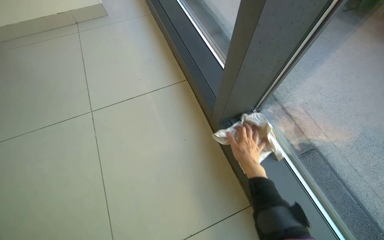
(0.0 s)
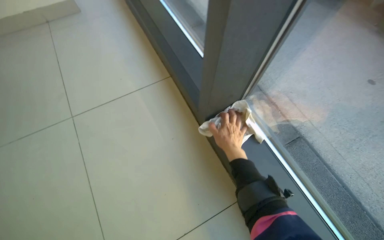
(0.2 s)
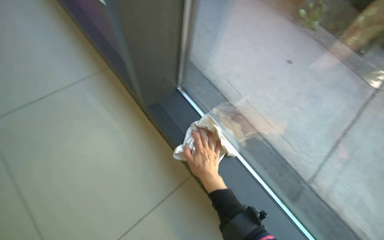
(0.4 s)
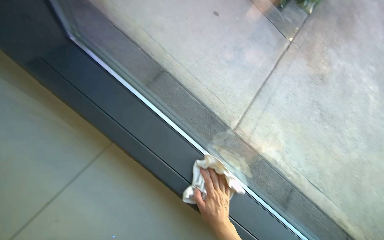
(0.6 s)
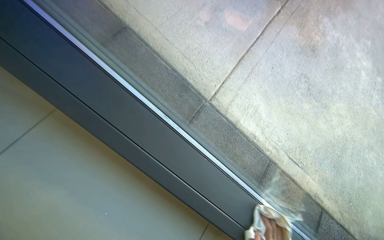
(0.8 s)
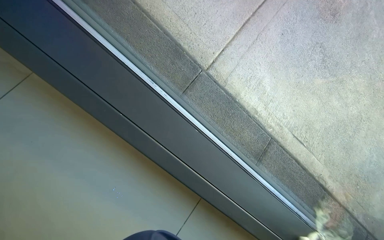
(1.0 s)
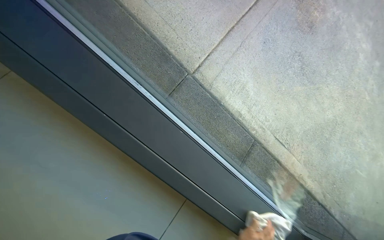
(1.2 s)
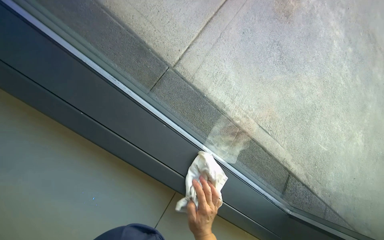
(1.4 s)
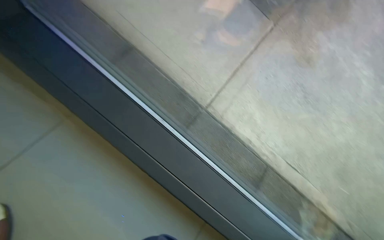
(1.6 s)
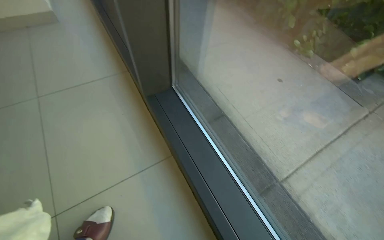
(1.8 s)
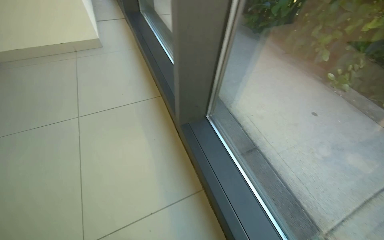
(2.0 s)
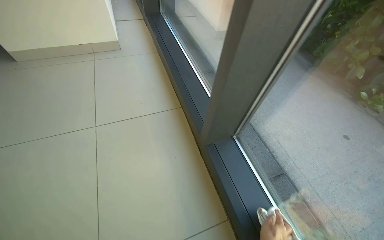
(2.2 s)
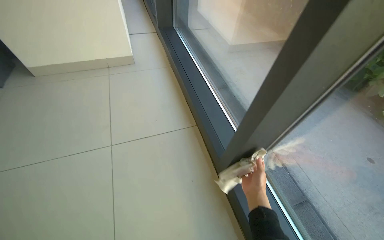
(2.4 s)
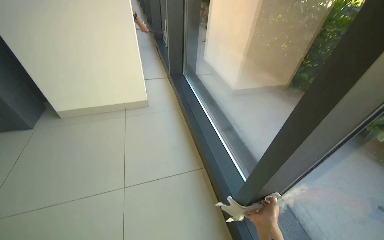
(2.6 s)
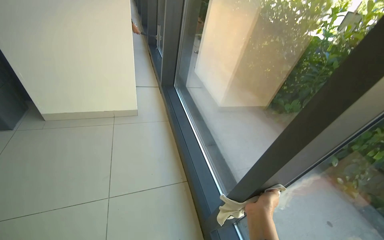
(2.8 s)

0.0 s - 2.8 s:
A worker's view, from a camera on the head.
Job: cleaning windows.
The whole recording: Wiping glass windows. The worker wipes the glass windows and their frames with a white cloth.
0.0 s - 1.4 s: The wearer's head swings approximately 30 degrees to the right. The wearer looks approximately 25 degrees further downward.
1.4 s - 2.8 s: The camera travels approximately 70 cm. The head turns to the left by some 30 degrees. The view tilts some 40 degrees upward.

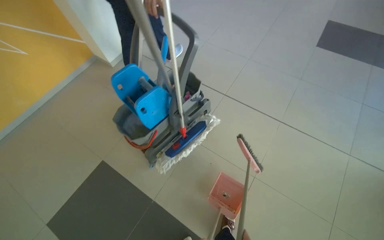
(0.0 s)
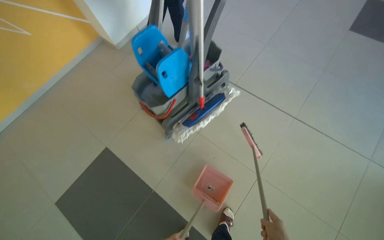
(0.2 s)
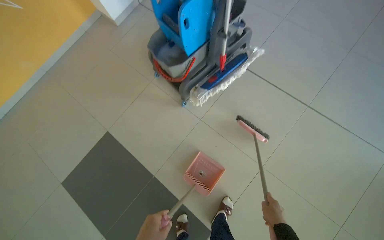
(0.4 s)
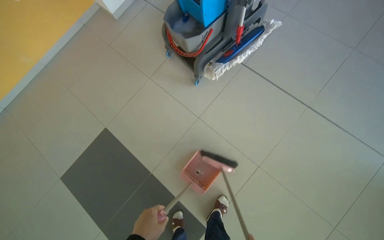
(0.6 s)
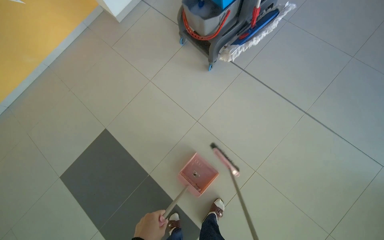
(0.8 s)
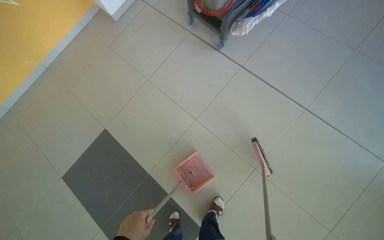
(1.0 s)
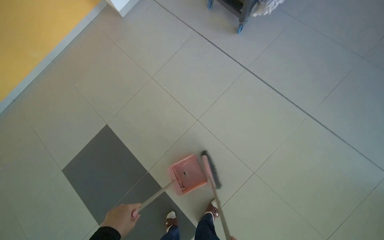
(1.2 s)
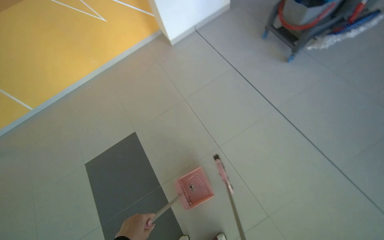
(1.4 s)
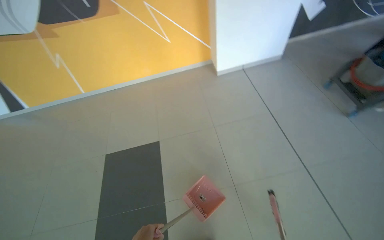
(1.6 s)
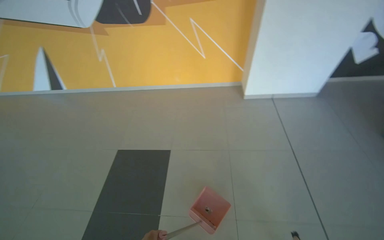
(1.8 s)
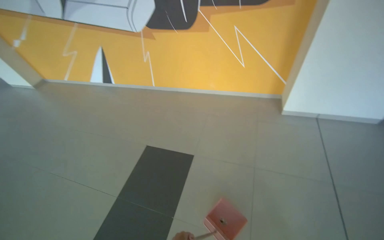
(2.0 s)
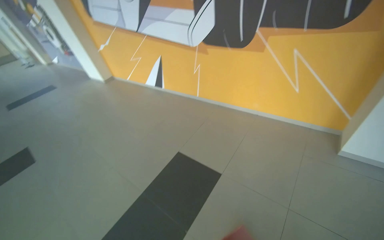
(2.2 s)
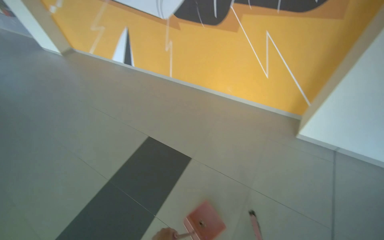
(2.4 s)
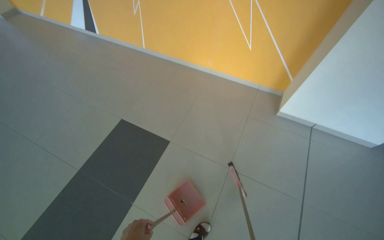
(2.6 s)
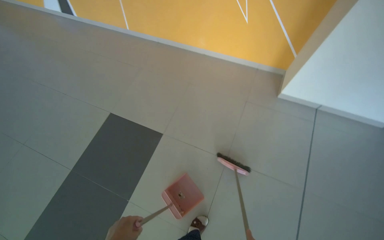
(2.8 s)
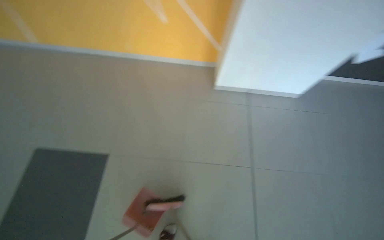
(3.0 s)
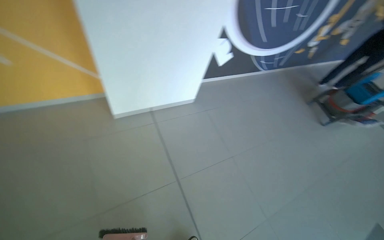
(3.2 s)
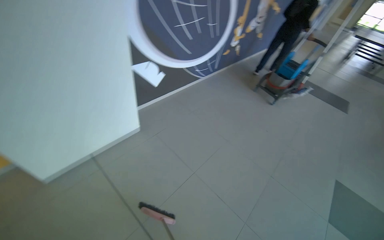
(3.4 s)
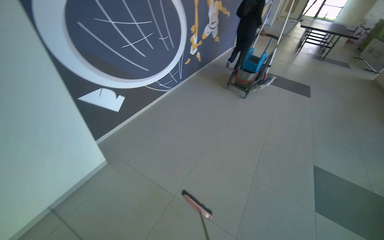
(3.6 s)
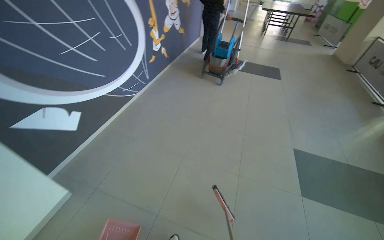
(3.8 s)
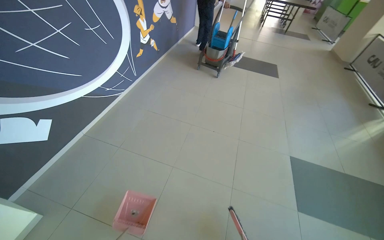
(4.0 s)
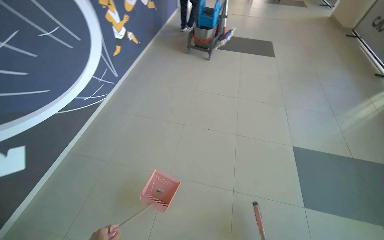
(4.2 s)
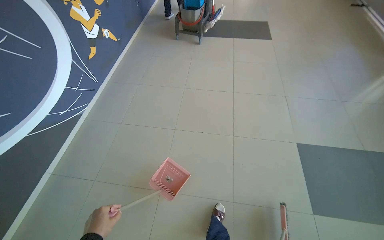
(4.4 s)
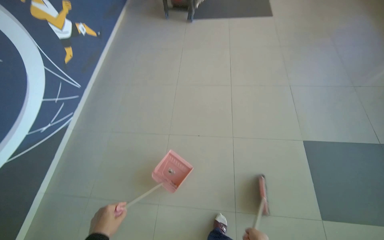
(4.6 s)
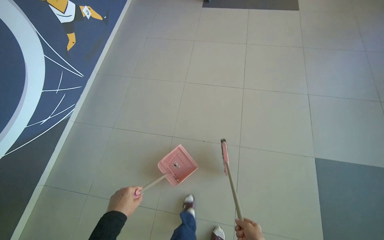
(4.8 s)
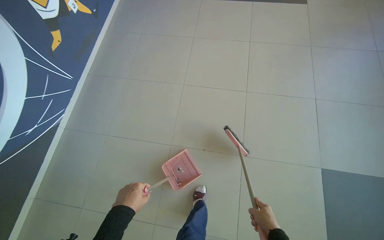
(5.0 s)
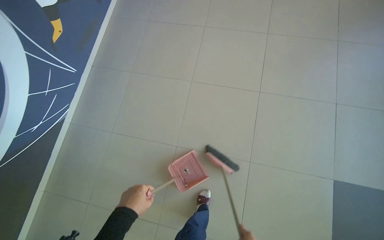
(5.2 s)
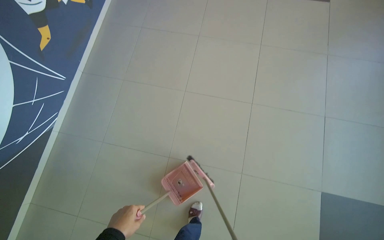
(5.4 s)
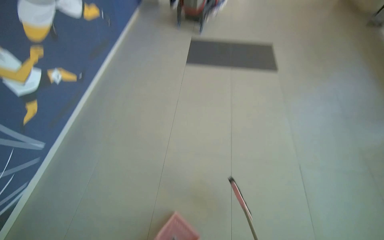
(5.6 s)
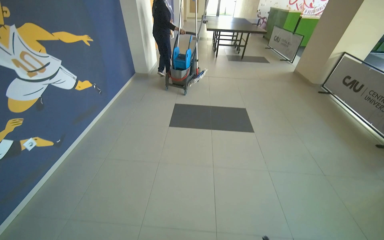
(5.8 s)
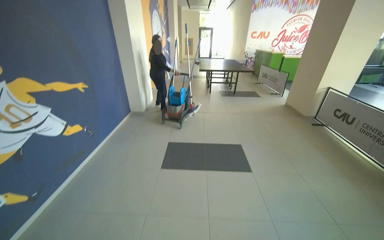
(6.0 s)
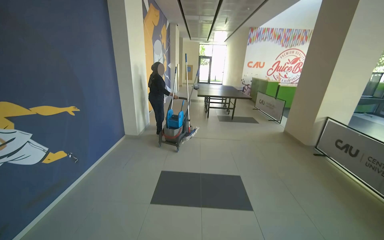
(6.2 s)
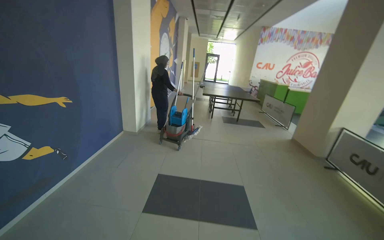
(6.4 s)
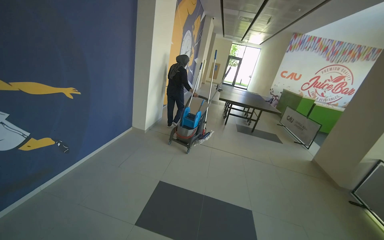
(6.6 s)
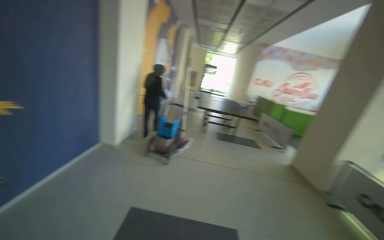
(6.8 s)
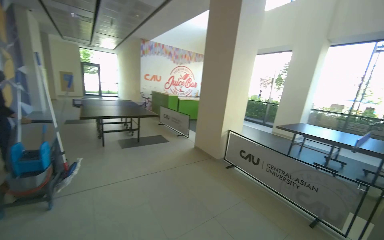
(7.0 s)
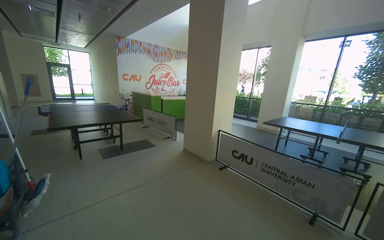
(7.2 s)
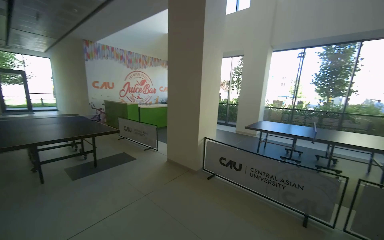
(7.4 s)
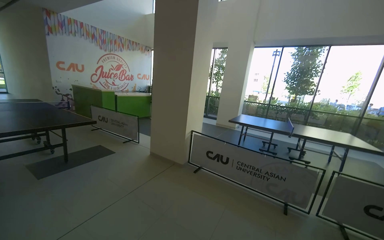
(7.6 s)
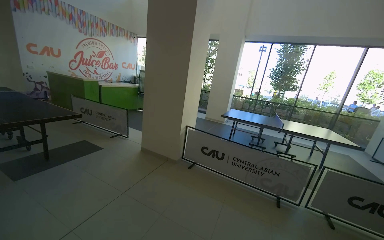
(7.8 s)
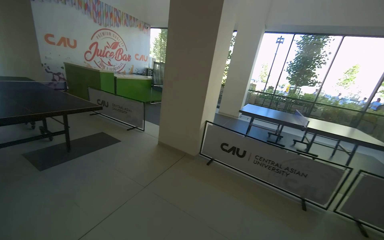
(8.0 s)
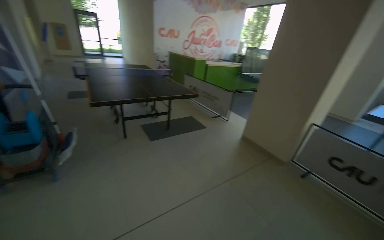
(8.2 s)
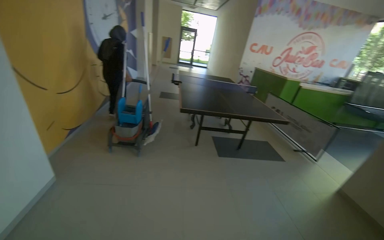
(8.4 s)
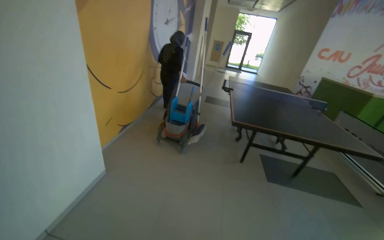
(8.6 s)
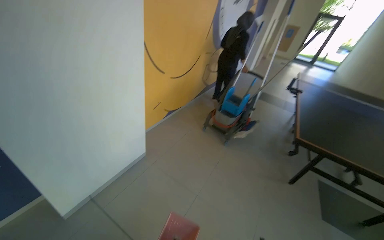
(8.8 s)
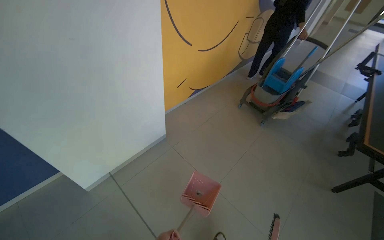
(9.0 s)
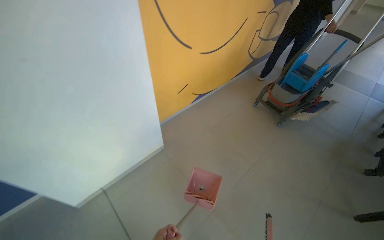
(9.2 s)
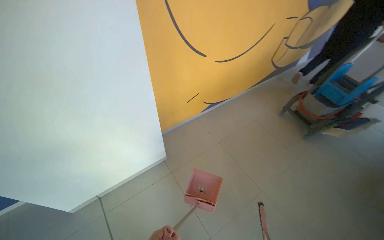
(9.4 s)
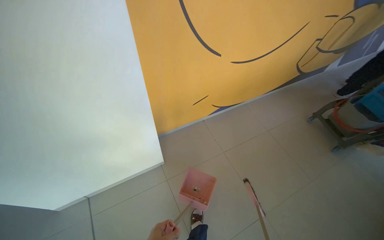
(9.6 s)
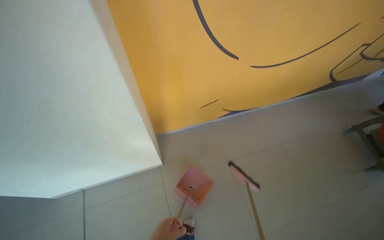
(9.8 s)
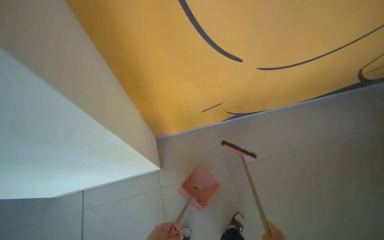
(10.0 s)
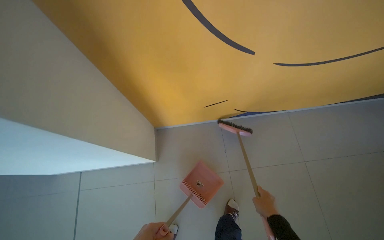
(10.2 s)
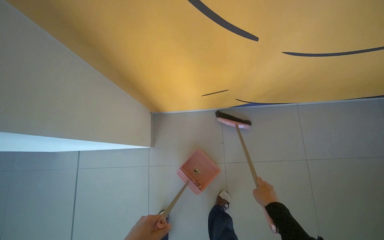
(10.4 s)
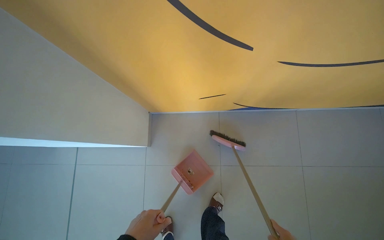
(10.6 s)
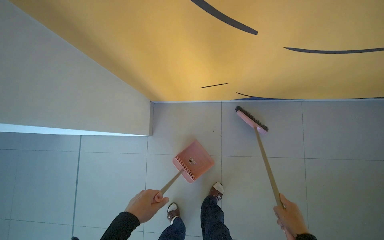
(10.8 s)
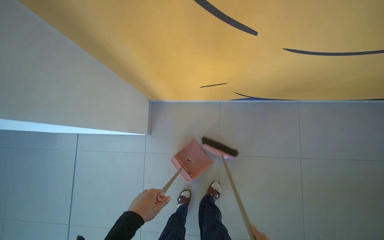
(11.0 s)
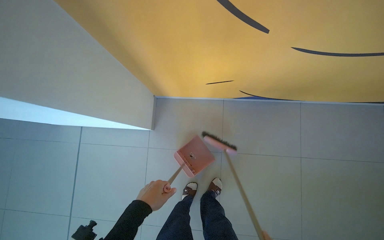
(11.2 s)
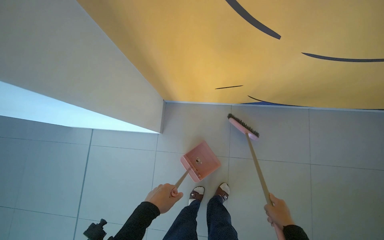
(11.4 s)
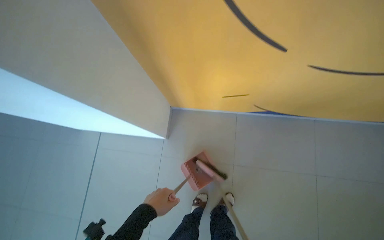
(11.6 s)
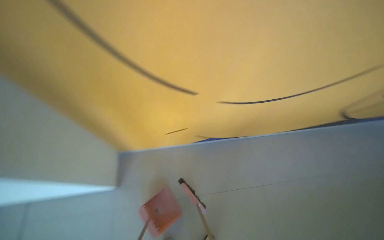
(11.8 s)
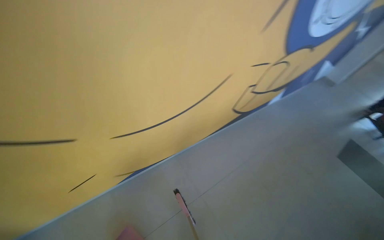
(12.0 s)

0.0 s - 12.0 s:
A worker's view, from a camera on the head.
Job: sweeping floor.
The whole recording: Sweeping hallway floor. The worker sweeps the hallway floor with a broom and dustpan.
0.0 s - 1.6 s: The camera travels approximately 50 cm.
3.0 s - 4.4 s: The camera is carried some 1.5 m. The head turns to the right by about 90 degrees.
4.4 s - 6.0 s: The wearer moves some 1 m. The camera pitches upward, by some 35 degrees.
7.6 s - 9.0 s: The camera is carried approximately 1.5 m. The wearer looks approximately 105 degrees further to the left. The camera pitches downward, by roughly 20 degrees.
9.0 s - 10.4 s: The camera is carried about 1 m. The head turns to the left by roughly 45 degrees. The view tips downward by about 20 degrees.
10.4 s - 12.0 s: The wearer looks some 10 degrees further upward.

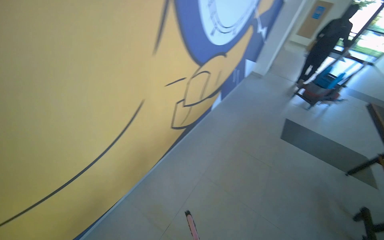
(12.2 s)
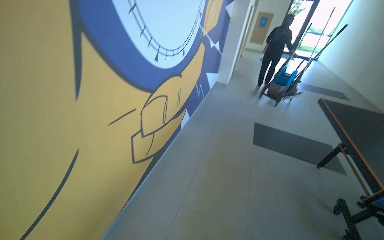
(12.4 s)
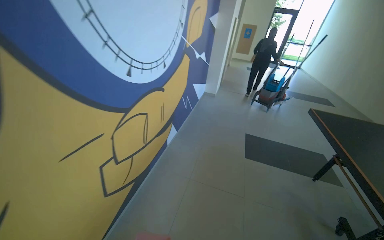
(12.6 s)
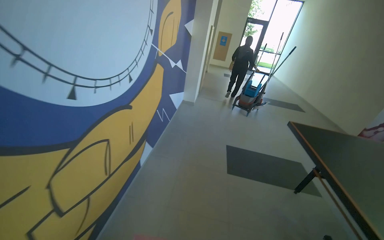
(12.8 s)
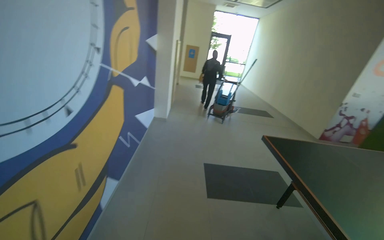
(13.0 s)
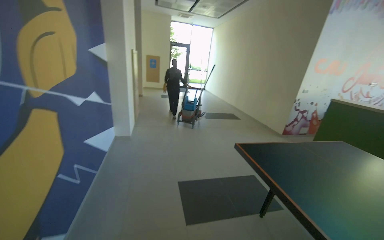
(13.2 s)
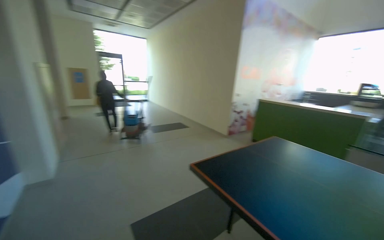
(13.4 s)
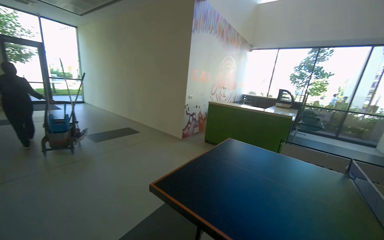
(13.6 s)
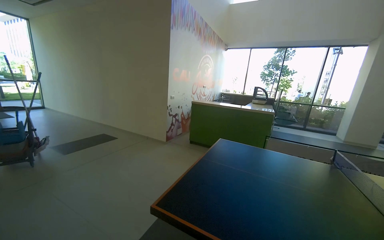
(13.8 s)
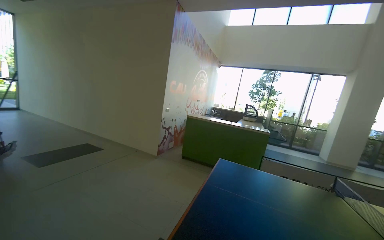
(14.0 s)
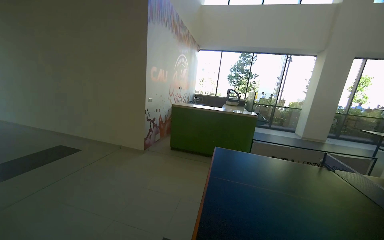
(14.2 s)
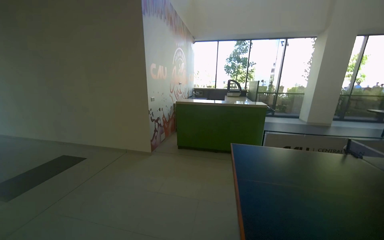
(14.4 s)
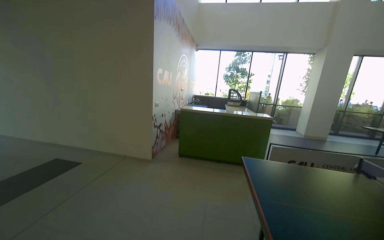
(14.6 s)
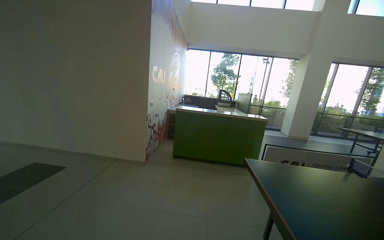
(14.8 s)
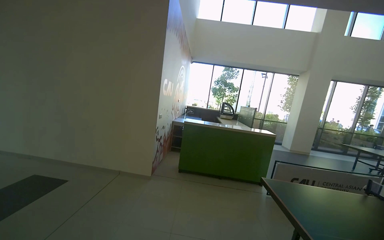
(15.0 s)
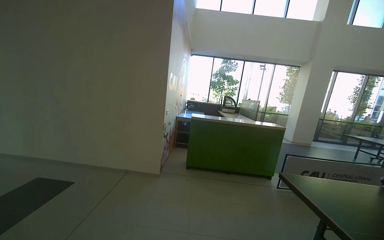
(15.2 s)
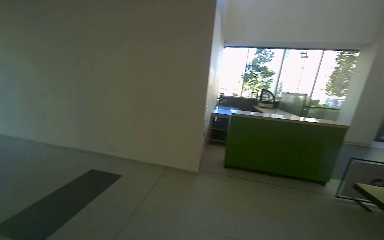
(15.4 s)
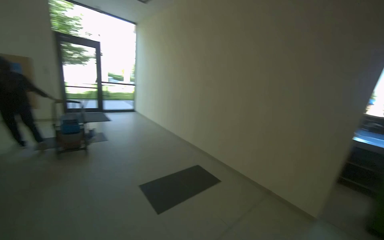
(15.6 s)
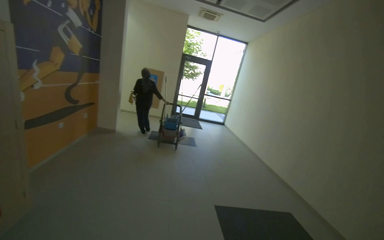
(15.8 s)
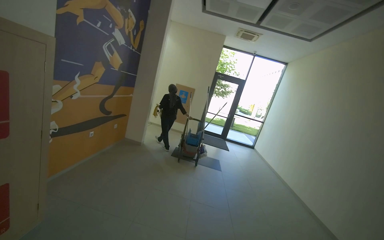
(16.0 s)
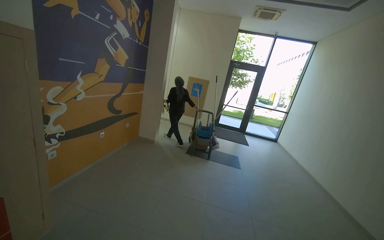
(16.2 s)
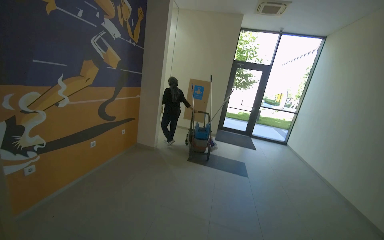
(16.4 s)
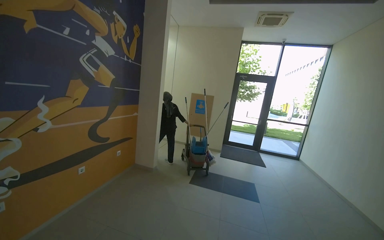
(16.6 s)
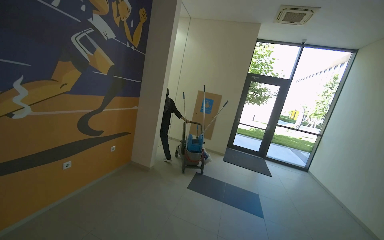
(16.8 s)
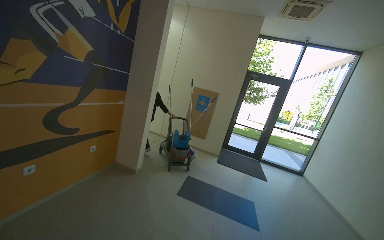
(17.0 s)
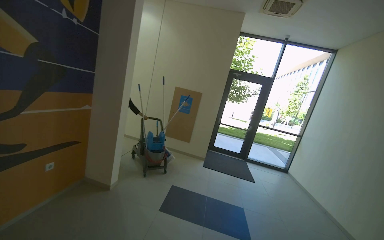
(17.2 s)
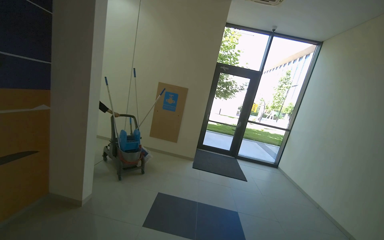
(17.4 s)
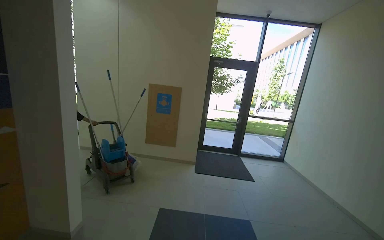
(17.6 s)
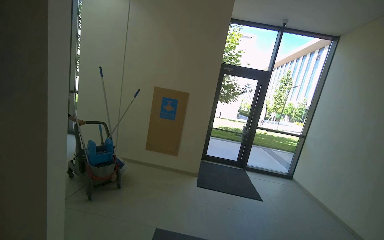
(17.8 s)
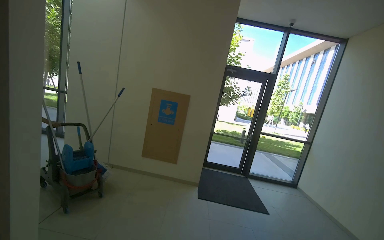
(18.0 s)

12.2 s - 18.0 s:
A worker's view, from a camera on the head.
Job: sweeping floor.
The whole recording: Sweeping hallway floor. The worker sweeps the hallway floor with a broom and dustpan.
12.2 s - 13.6 s: The camera is carried approximately 1.5 m. The wearer's head swings some 85 degrees to the right. The wearer looks some 20 degrees further upward.
13.6 s - 15.0 s: The camera travels roughly 1.5 m. The view swings roughly 30 degrees to the right.
15.0 s - 16.6 s: The camera travels roughly 2 m. The head rotates about 100 degrees to the left. The view tilts some 15 degrees upward.
16.6 s - 18.0 s: The camera travels approximately 2 m.
